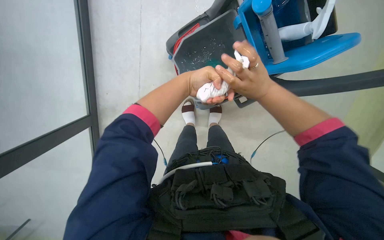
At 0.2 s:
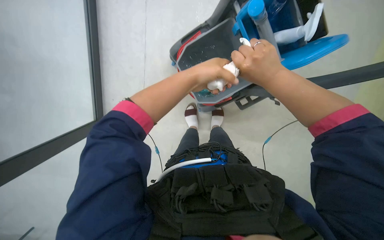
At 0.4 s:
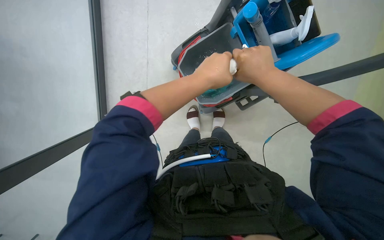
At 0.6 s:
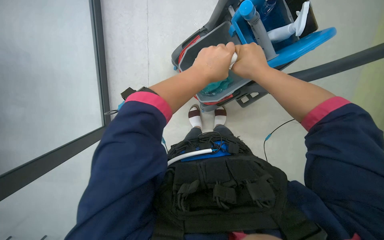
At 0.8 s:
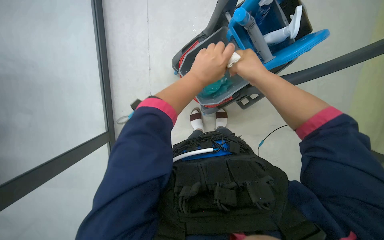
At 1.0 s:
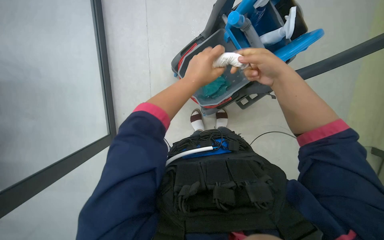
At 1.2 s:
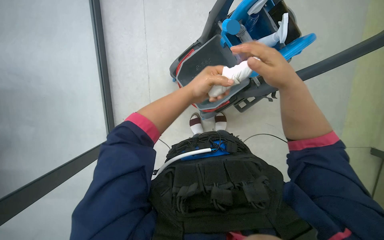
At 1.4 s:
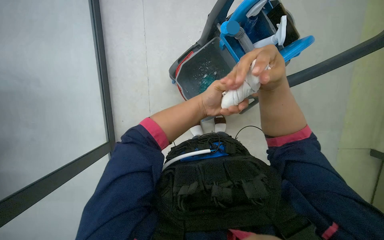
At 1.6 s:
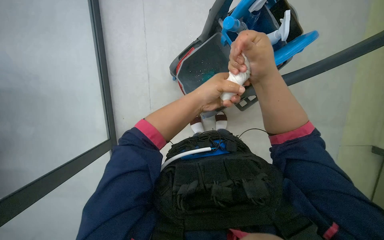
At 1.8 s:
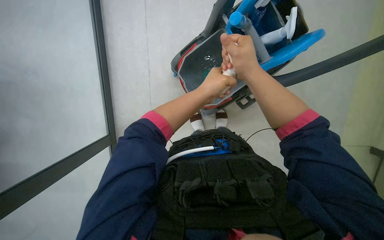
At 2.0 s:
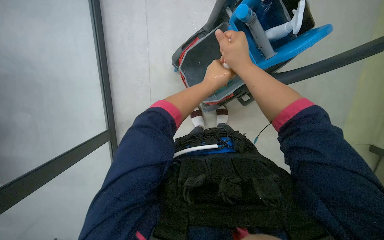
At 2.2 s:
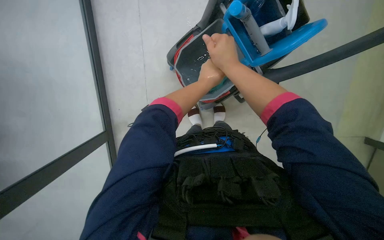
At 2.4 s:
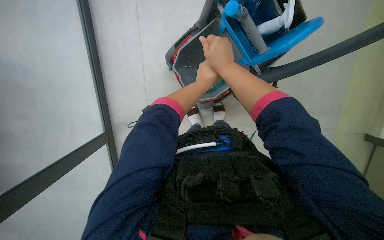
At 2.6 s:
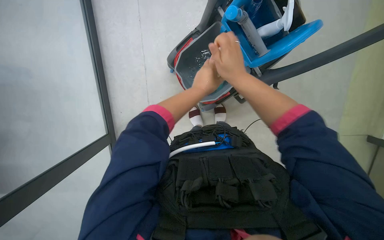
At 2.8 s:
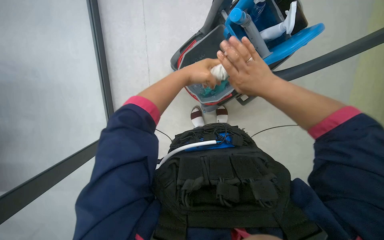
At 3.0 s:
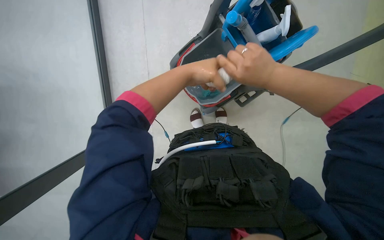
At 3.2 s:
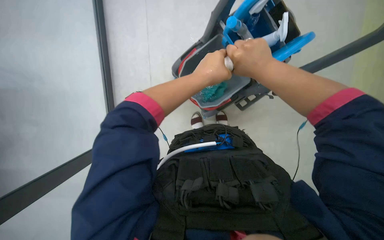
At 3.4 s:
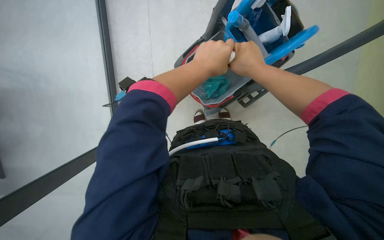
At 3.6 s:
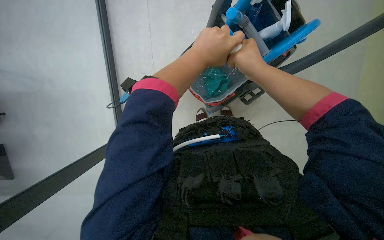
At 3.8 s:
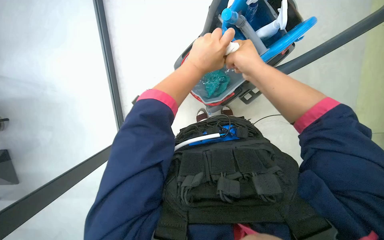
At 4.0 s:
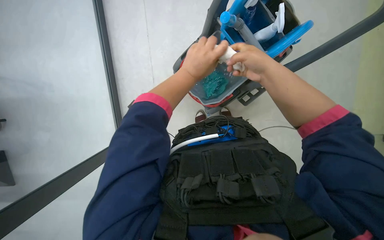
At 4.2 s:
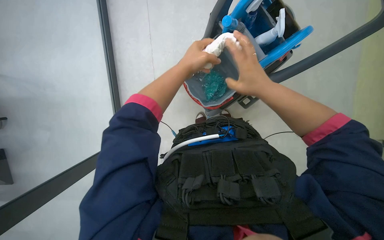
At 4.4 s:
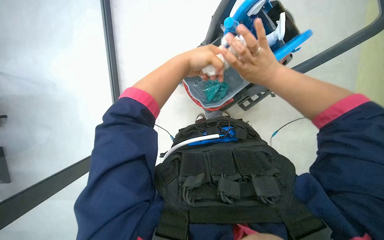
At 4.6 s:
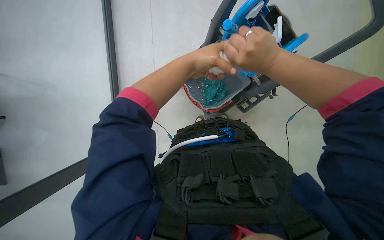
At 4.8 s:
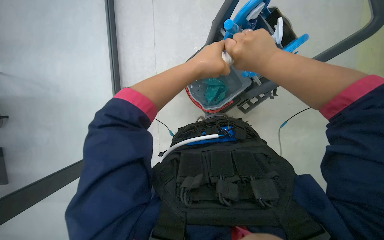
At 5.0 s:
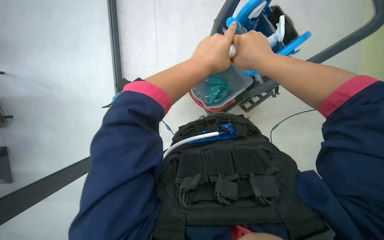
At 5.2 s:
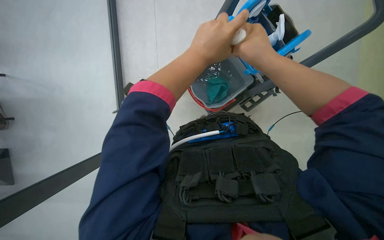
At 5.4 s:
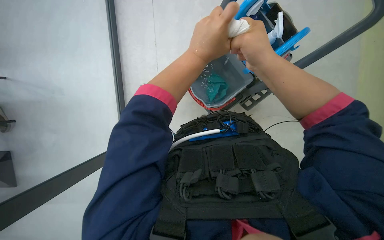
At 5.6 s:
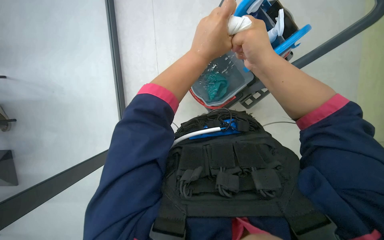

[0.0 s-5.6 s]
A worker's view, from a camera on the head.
Job: preparing cleaning supplies.
The whole recording: Rinsing and wringing cloth. The worker rinses and wrings a white cloth in a bucket on a cleaning cart.
0.0 to 1.4 s: The left hand shifts some 10 cm down the picture. Meanwhile the right hand shifts about 15 cm nearer to the camera.
4.2 to 5.6 s: The hands work in one place, with small movements.

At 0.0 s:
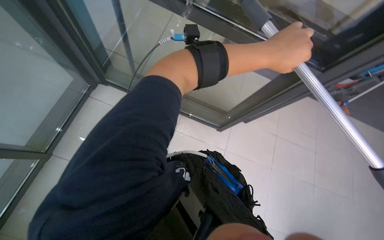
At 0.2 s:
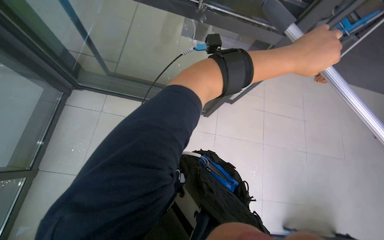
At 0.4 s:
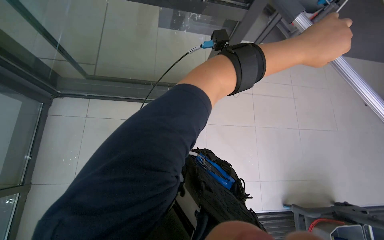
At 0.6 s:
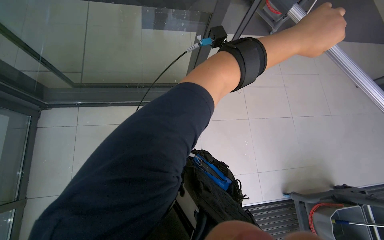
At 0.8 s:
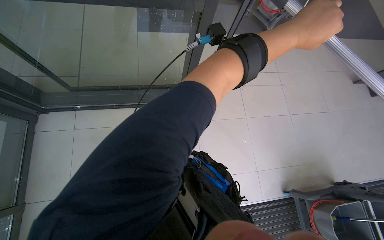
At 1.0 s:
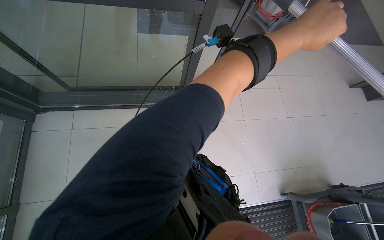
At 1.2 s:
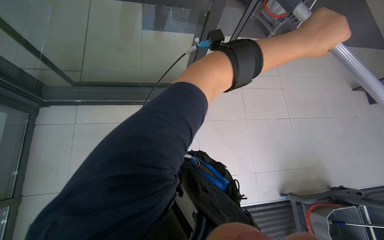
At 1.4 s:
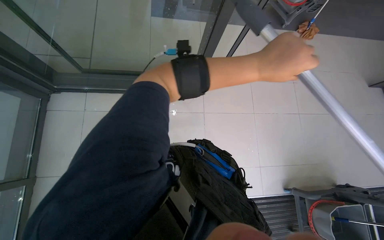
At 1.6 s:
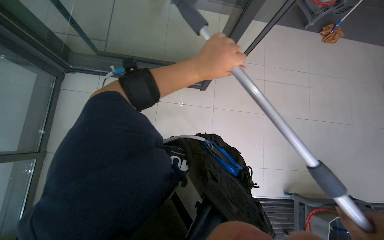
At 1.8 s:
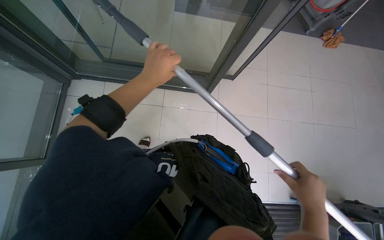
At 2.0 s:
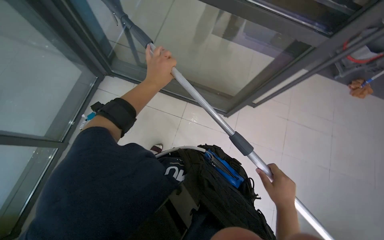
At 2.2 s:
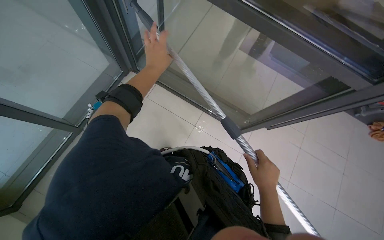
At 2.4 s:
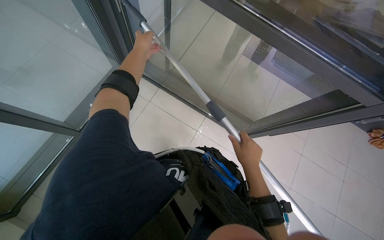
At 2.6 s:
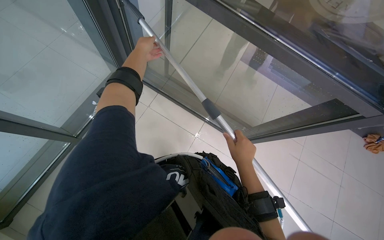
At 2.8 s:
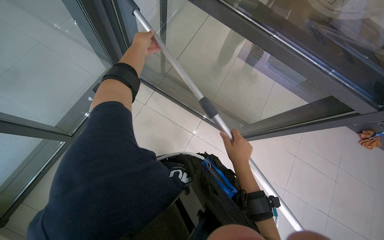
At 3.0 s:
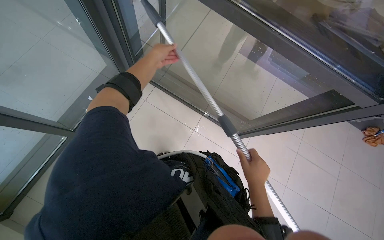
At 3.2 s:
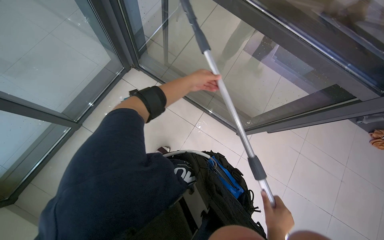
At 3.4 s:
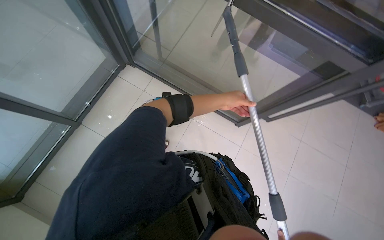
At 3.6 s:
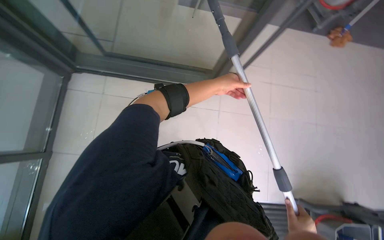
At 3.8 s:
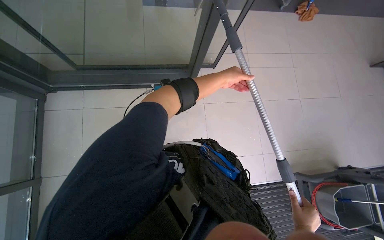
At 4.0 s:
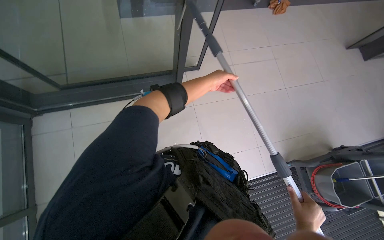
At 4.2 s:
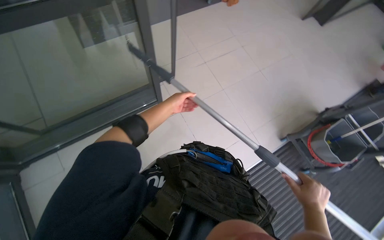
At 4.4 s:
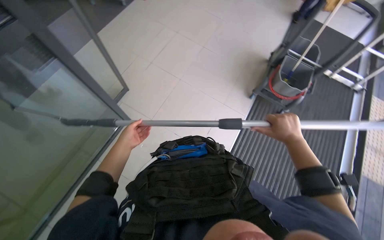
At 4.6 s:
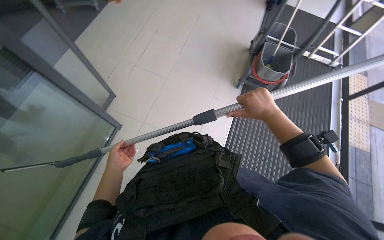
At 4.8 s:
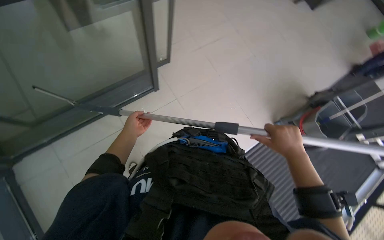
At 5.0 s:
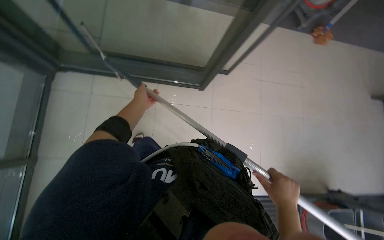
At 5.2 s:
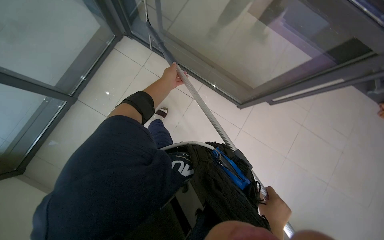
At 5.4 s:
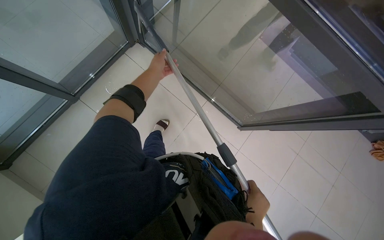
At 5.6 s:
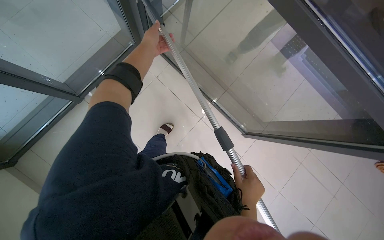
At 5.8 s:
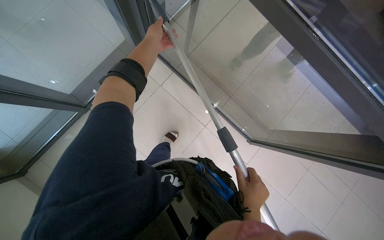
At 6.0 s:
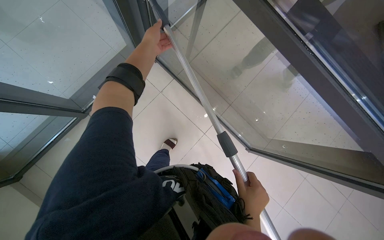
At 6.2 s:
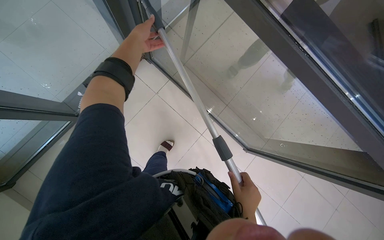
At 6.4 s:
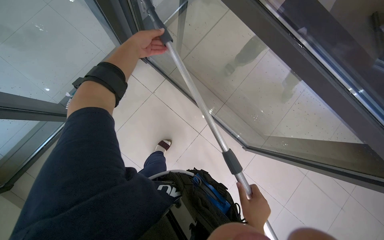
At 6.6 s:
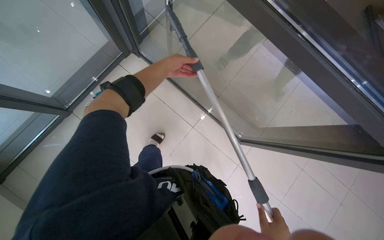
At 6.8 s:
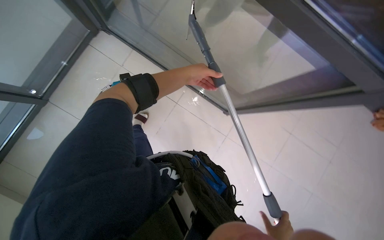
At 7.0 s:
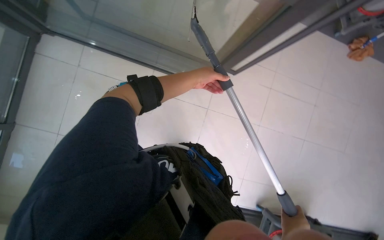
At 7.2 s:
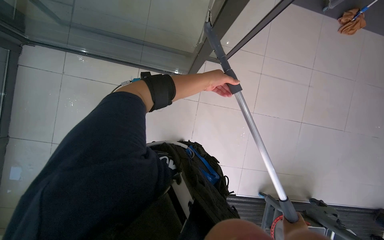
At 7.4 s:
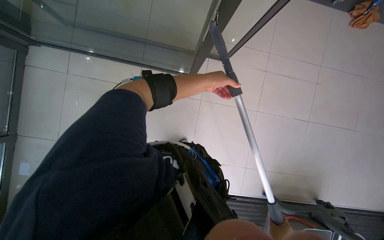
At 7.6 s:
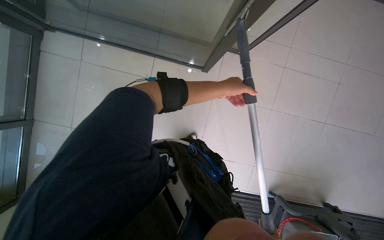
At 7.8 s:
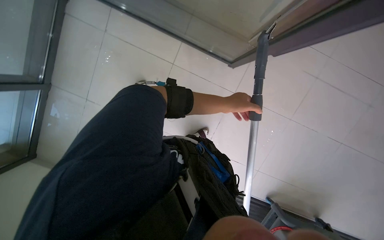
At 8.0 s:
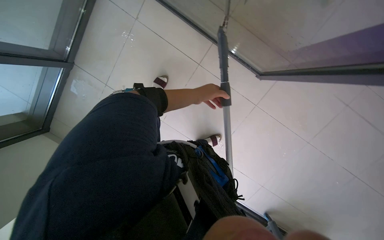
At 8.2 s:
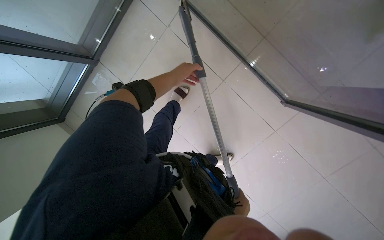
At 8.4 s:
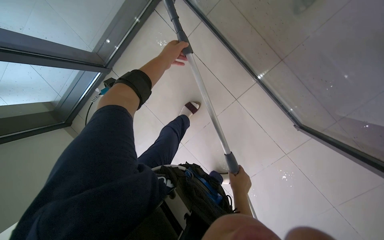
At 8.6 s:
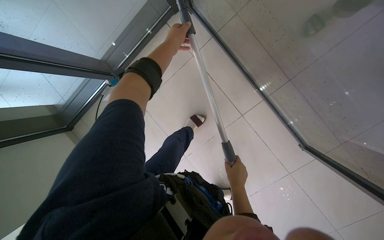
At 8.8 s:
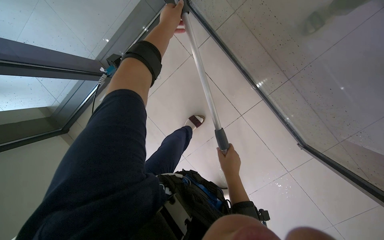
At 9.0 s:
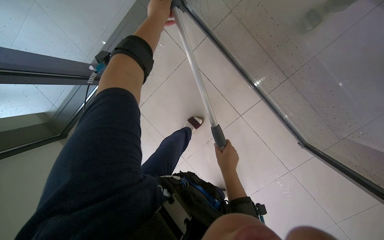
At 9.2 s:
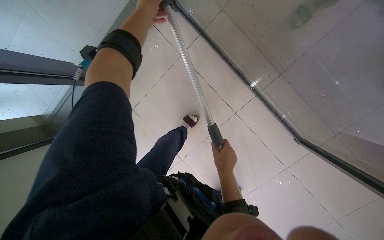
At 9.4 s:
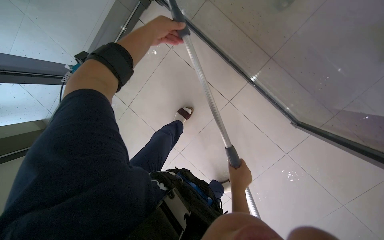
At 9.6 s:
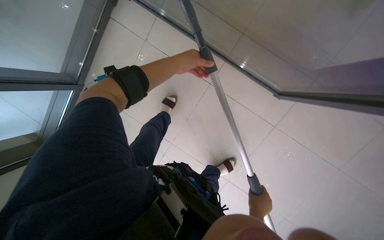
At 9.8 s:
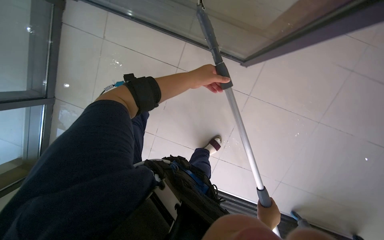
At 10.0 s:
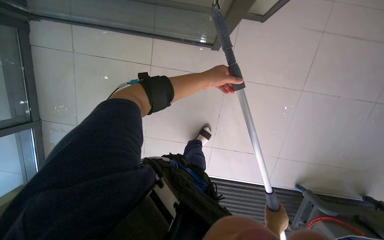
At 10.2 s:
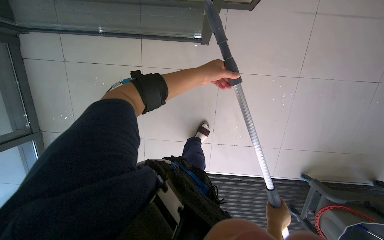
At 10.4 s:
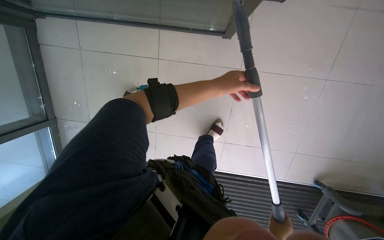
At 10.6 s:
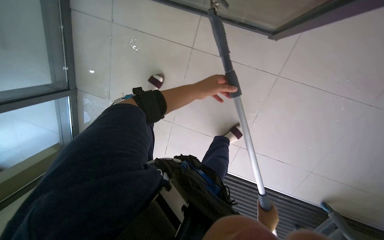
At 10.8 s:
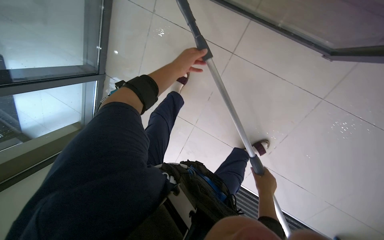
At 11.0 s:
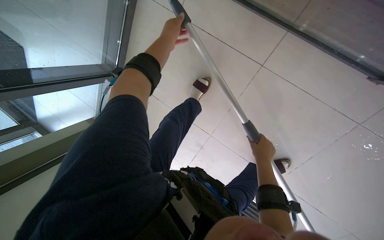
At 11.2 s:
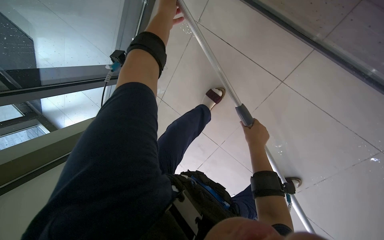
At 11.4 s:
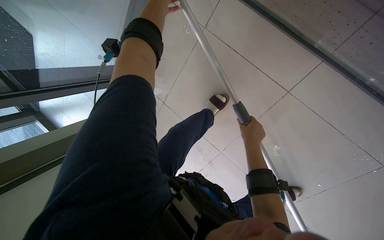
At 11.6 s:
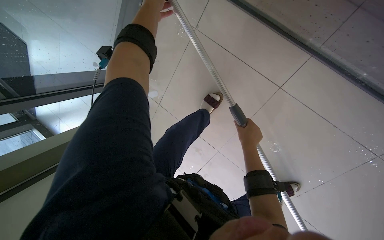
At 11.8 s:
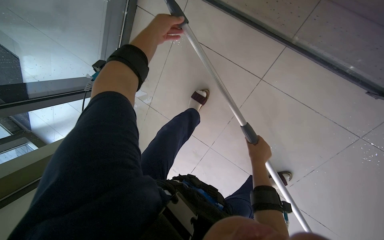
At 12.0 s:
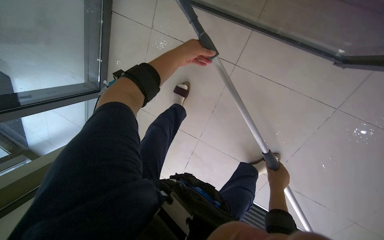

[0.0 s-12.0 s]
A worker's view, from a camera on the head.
Job: cleaning windows.
The whole recording: Cleaning glass. The worker cleans the glass using a long-handled squeegee and cloth.
0.0 to 1.6 s: The camera pitches downward, by roughly 10 degrees.
1.6 to 3.0 s: The wearer looks roughly 15 degrees further upward. Everything in view rotates about 25 degrees clockwise.
3.0 to 4.4 s: The head travels roughly 40 cm. The scene turns roughly 65 degrees counterclockwise in the picture.
4.4 to 6.0 s: The wearer looks some 15 degrees further upward. Everything in view rotates about 40 degrees clockwise.
6.0 to 7.6 s: The view tips downward by approximately 20 degrees. The left hand is displaced to the right and down the picture by about 35 cm.
7.6 to 9.0 s: The wearer's head swings some 20 degrees to the left. The left hand is displaced to the left and up the picture by roughly 35 cm.
9.0 to 10.4 s: The right hand moves down the picture and to the right, some 40 cm; the left hand moves to the right and down the picture, about 35 cm.
10.4 to 12.0 s: The camera is carried approximately 50 cm. The view tilts roughly 10 degrees downward.

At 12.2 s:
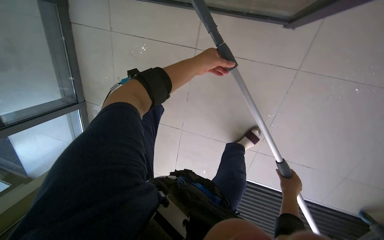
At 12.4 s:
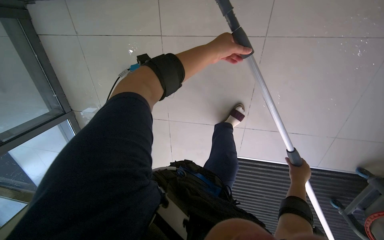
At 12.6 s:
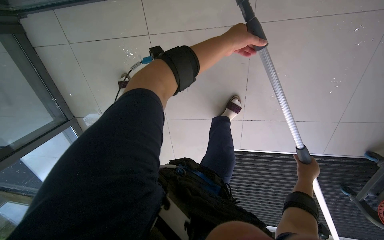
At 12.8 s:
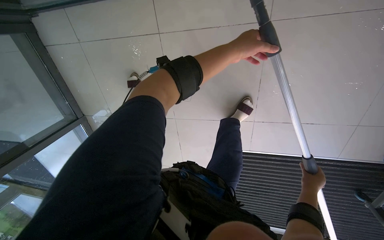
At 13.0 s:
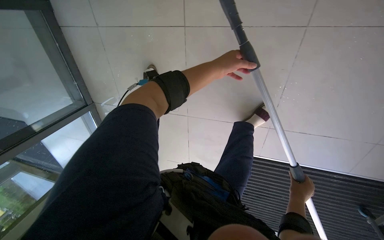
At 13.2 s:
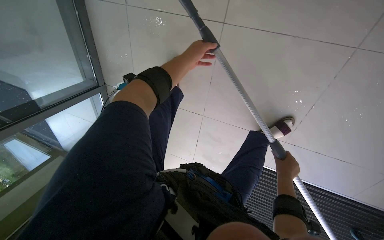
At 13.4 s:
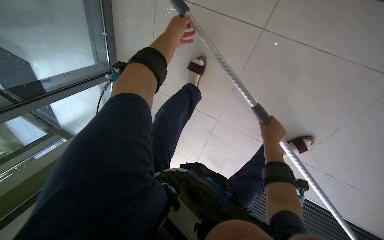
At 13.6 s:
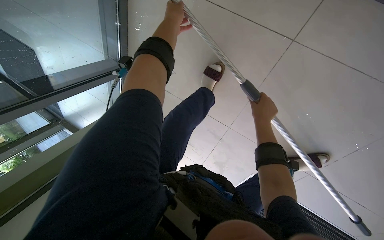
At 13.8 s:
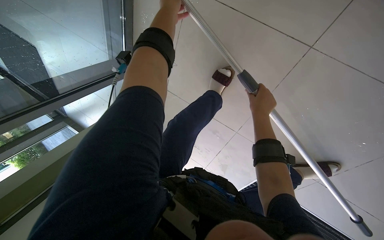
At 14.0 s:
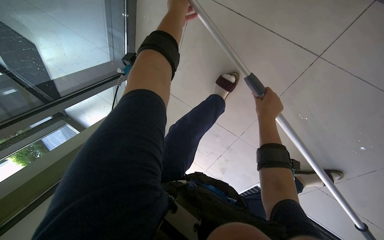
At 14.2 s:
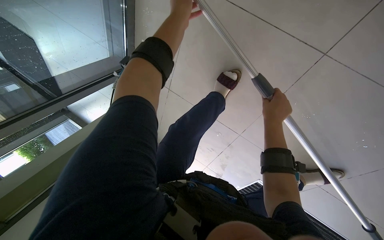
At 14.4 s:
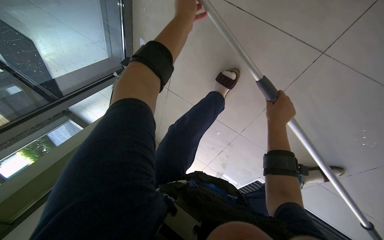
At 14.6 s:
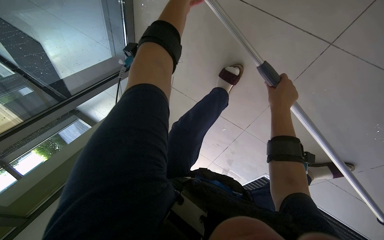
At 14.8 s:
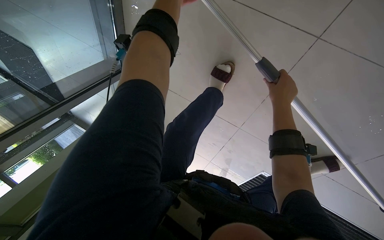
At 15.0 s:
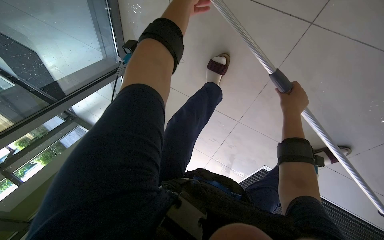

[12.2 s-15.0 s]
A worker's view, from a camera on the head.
Job: cleaning windows.
The whole recording: Cleaning glass. The worker cleans the glass using a long-handled squeegee and cloth.
12.2 to 13.6 s: The view tilts approximately 15 degrees downward. The right hand travels to the left and up the picture by approximately 60 cm. Meanwhile the left hand is displaced to the left by about 40 cm.
13.6 to 15.0 s: The right hand travels to the right by roughly 10 cm.
